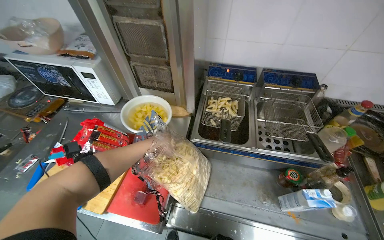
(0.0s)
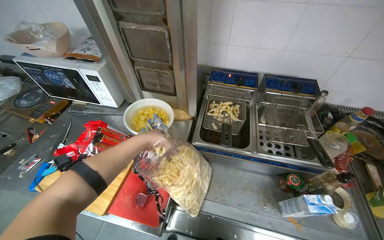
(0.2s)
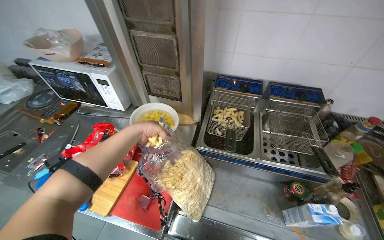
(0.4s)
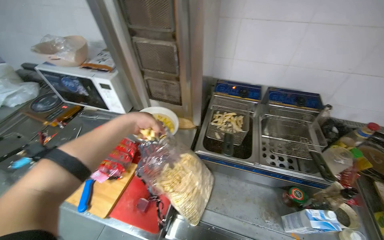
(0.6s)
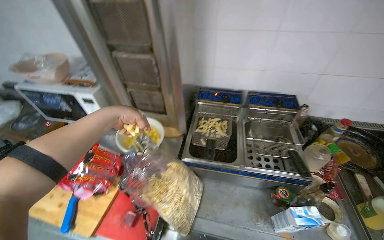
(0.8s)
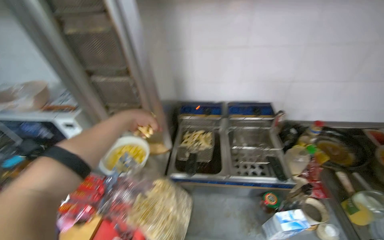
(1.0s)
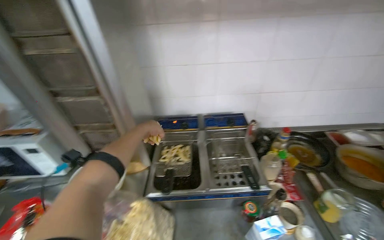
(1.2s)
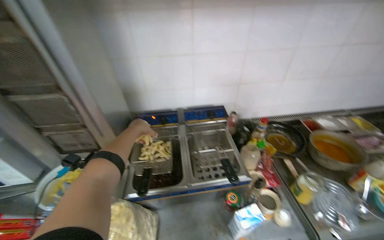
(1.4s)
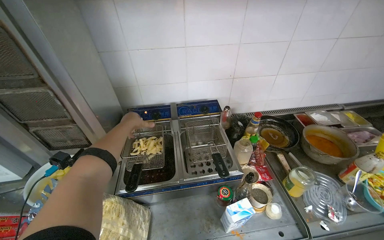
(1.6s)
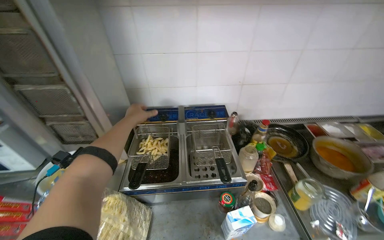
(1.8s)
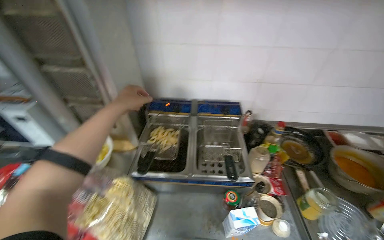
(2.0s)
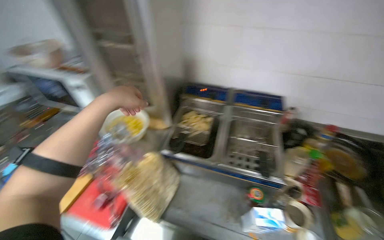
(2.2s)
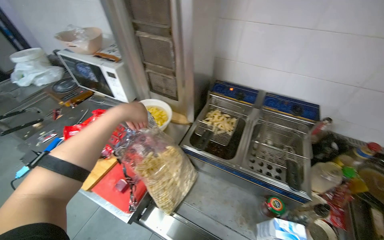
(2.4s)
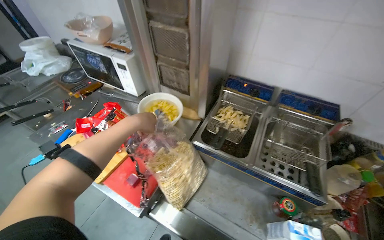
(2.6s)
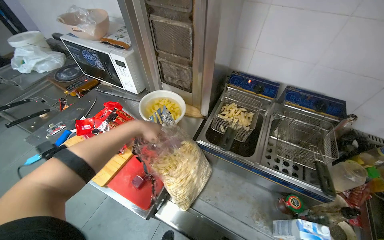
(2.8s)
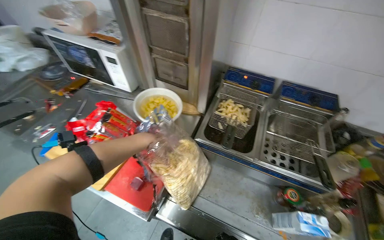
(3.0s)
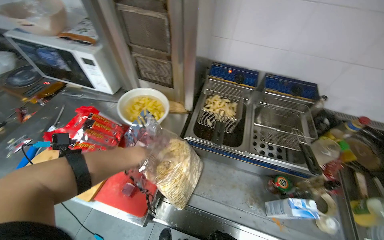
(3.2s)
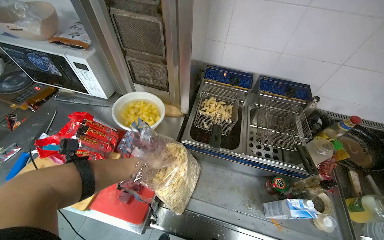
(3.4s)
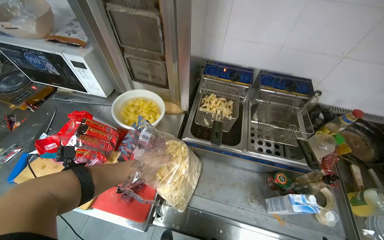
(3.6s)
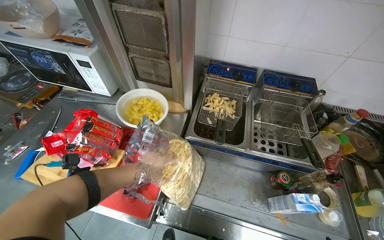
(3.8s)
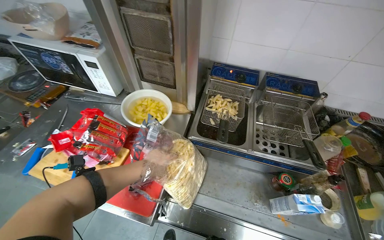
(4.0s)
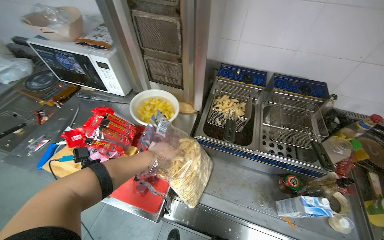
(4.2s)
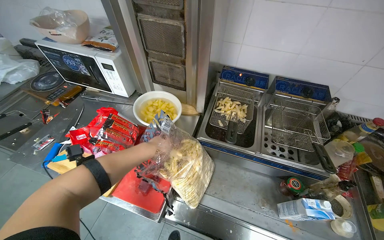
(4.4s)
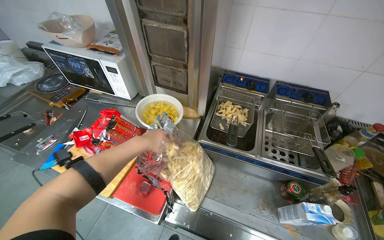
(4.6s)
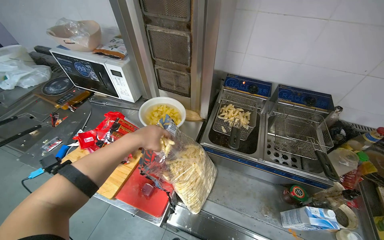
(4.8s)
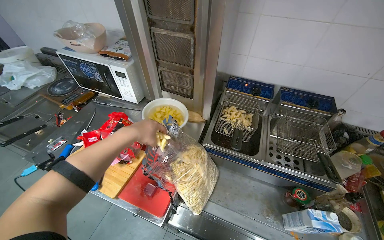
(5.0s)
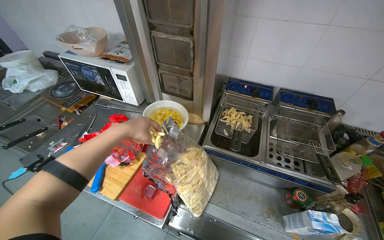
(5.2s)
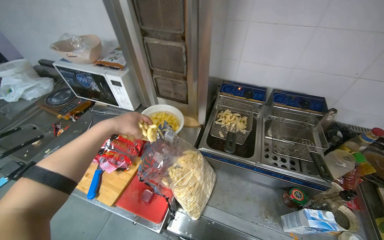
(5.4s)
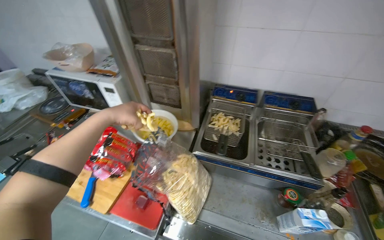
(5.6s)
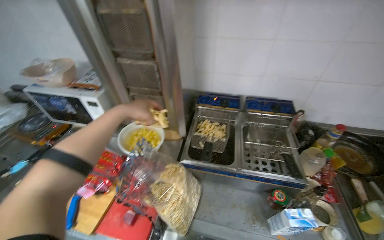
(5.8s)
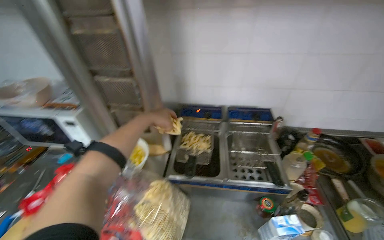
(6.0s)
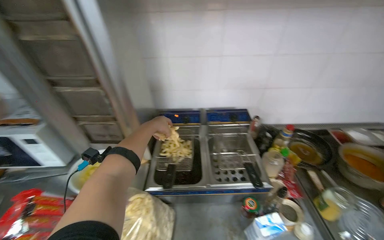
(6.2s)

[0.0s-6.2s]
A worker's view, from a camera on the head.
Job: cooking food.
The whole recording: Adding fries to deep fryer. The worker takes fries from a bag and places them into the deep fryer basket.
0.0s to 1.6s: The wearer's head swings some 20 degrees to the right. The view tilts about 15 degrees upward. The left hand heads up the picture, covering some 30 cm.
1.6s to 3.2s: The wearer's head swings about 25 degrees to the left. The camera pitches downward, by some 15 degrees.
4.6s to 6.2s: The head rotates about 20 degrees to the right. The wearer looks about 15 degrees further upward. The left hand heads up the picture, covering some 20 cm.

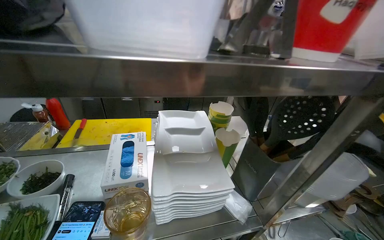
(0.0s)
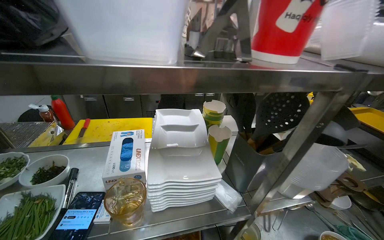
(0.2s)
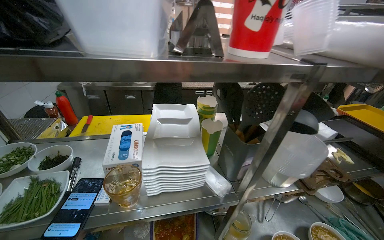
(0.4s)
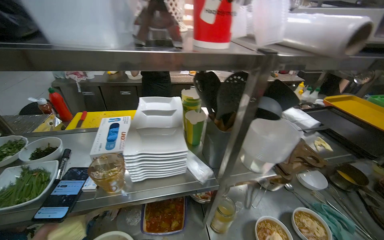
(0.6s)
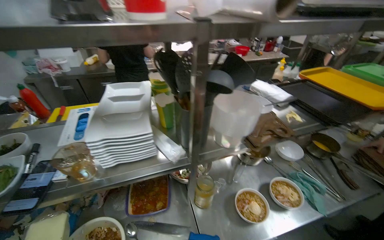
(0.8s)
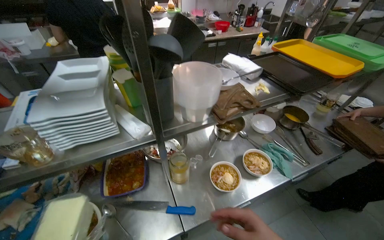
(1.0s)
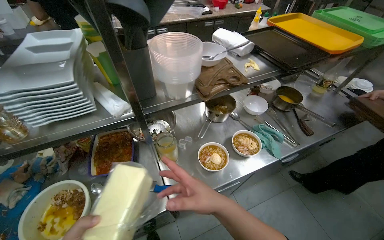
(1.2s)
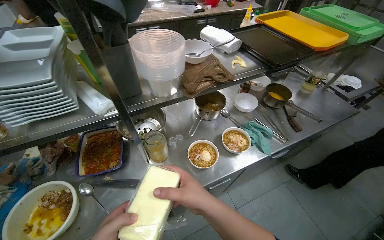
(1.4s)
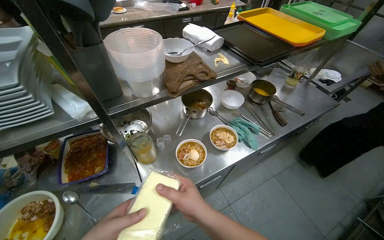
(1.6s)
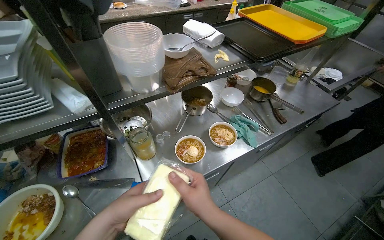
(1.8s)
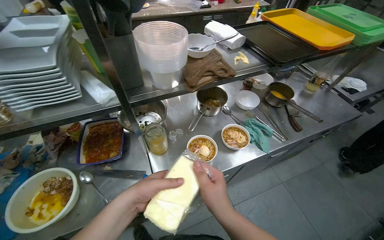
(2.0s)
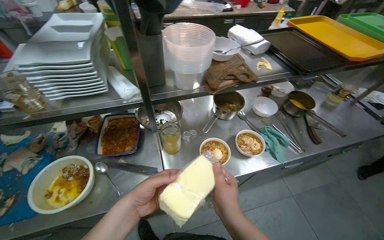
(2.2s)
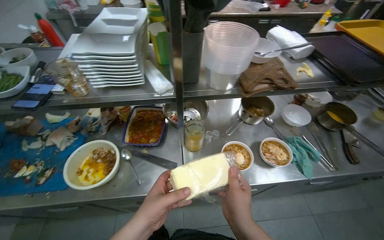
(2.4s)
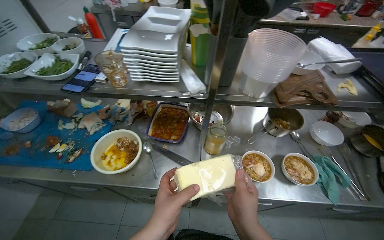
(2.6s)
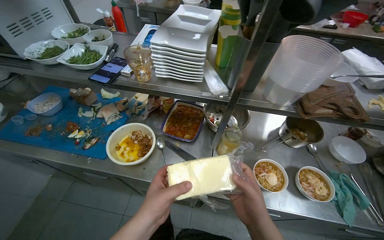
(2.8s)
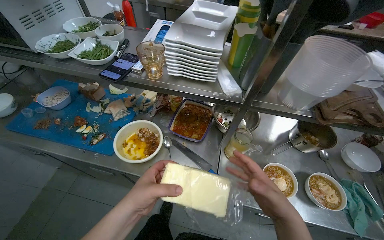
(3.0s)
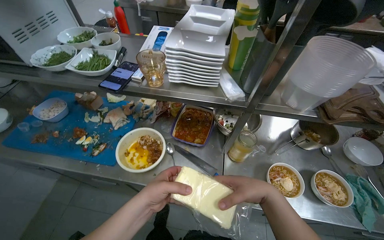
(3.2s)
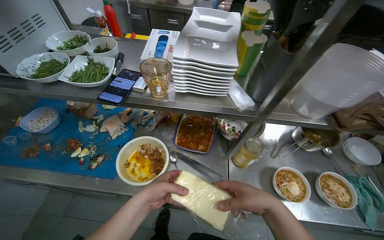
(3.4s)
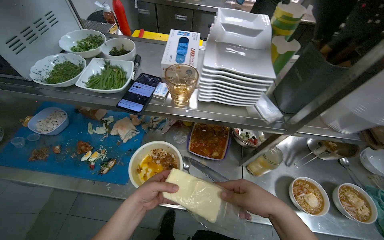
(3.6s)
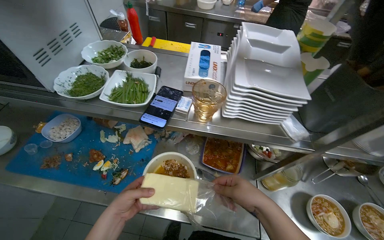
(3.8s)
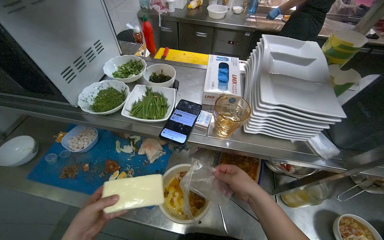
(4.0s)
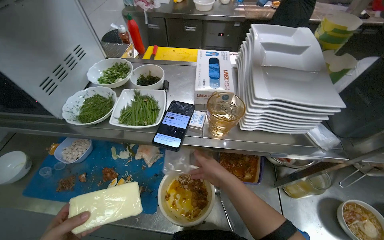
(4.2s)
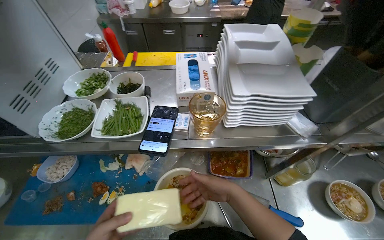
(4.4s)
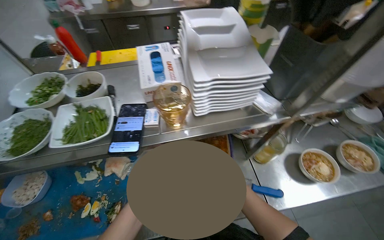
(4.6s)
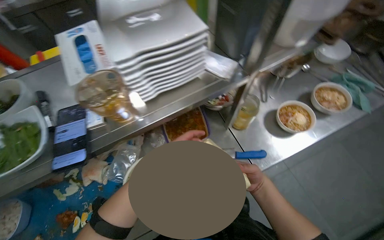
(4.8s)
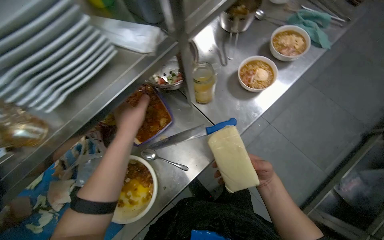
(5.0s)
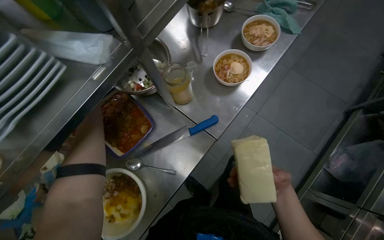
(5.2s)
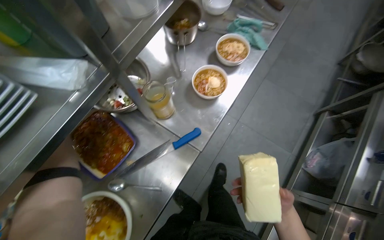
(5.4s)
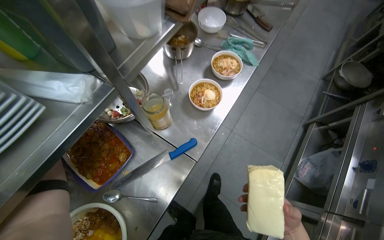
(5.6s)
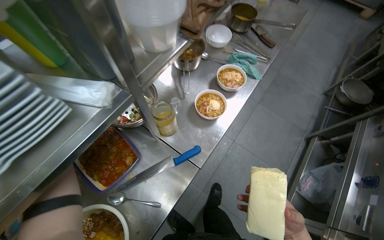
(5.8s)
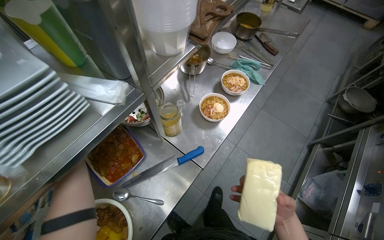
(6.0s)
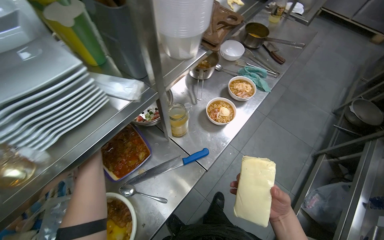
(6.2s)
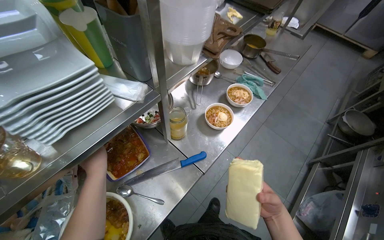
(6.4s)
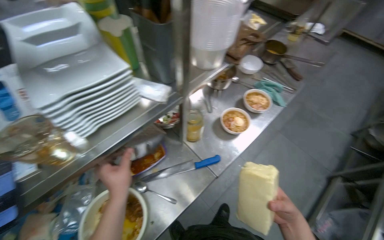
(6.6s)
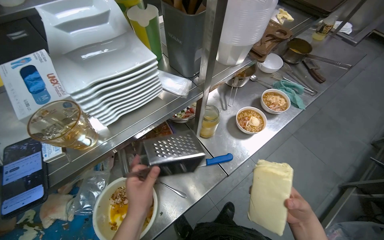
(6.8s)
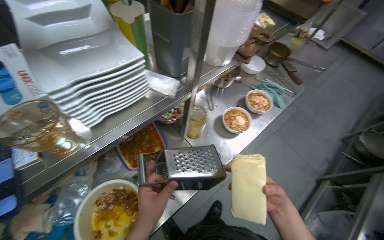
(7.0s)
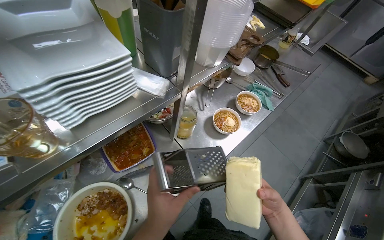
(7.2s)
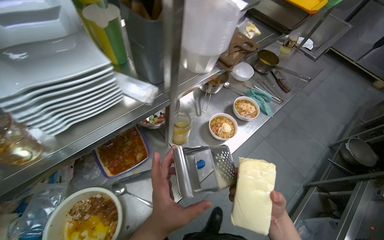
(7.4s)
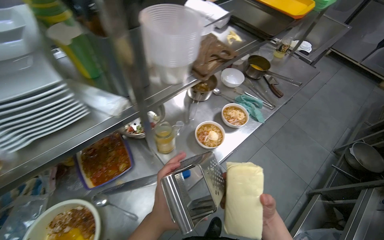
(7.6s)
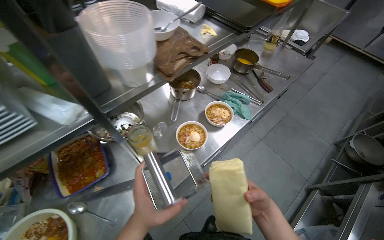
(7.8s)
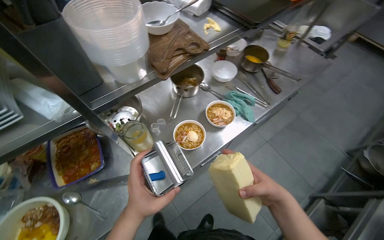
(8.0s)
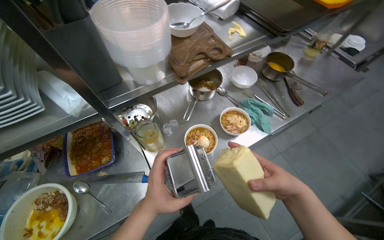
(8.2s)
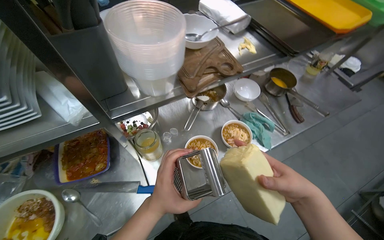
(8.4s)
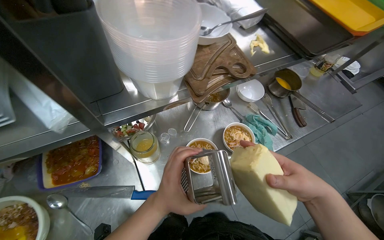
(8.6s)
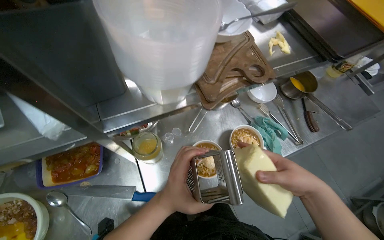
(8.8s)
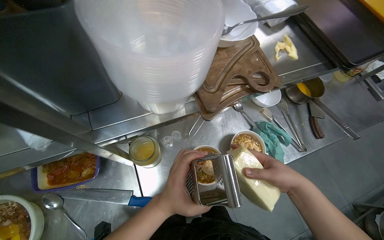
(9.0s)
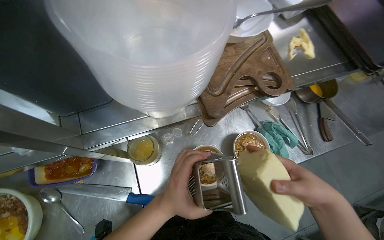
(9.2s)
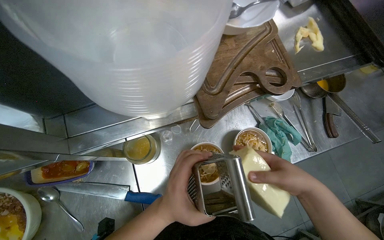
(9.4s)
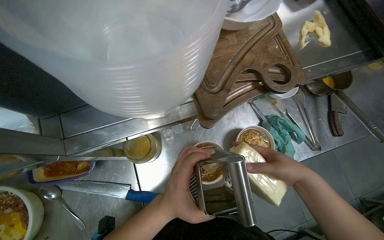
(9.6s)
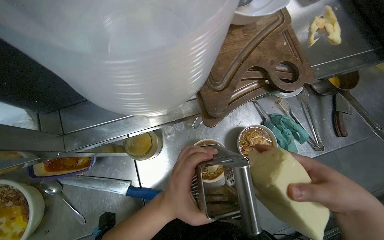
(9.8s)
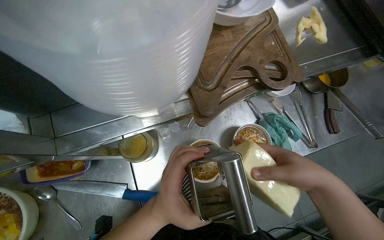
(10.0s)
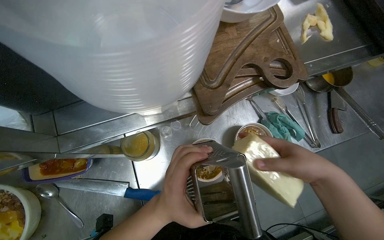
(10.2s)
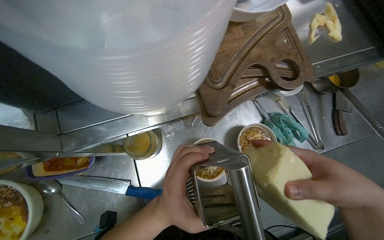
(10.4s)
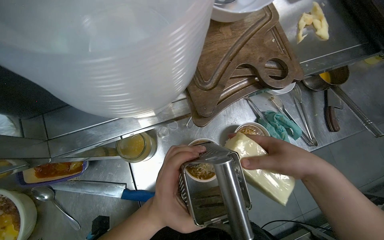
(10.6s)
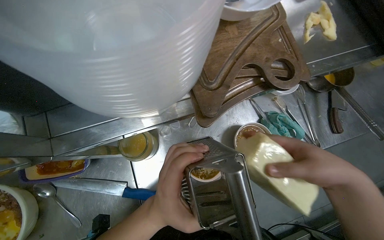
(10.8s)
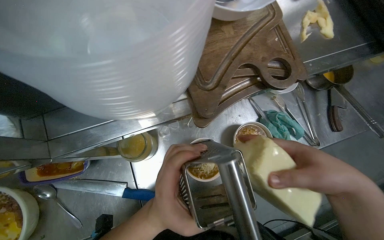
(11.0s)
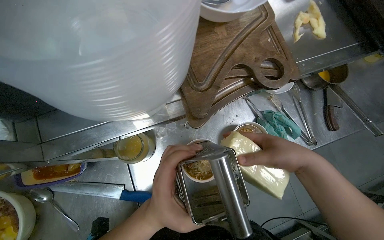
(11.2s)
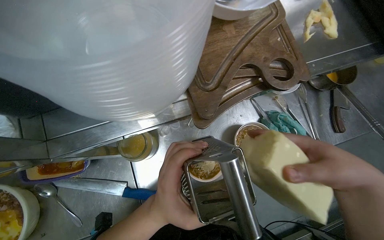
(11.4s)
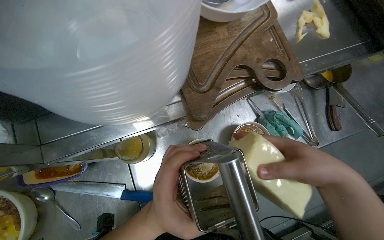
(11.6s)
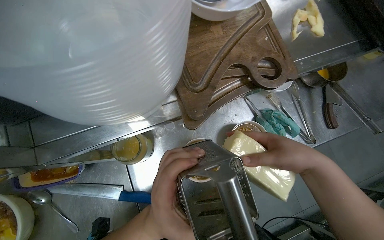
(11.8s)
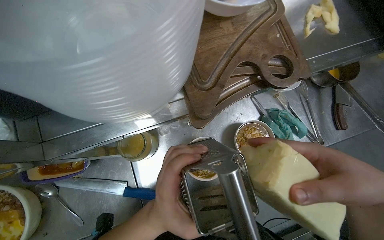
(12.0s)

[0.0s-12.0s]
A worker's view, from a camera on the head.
Job: preparing food.
The whole recording: Grating cheese into ramen bowls. The worker unwraps and grates cheese into the ramen bowls.
0.0s to 1.6s: The wearer moves to the right, approximately 40 cm. The view tilts approximately 20 degrees downward.
1.6s to 3.0s: The head turns to the left by about 40 degrees.
3.0s to 4.4s: The right hand shifts approximately 40 cm to the left and farther from the camera.
4.4s to 6.0s: The wearer looks roughly 55 degrees further to the right.
7.6s to 9.0s: The left hand shifts about 15 cm up the picture. Meanwhile the right hand moves up the picture, some 35 cm.
9.0s to 10.4s: The right hand moves nearer and farther over about 15 cm, changing direction 2 times.
10.4s to 12.0s: The right hand moves nearer and farther over roughly 10 cm, changing direction 3 times.

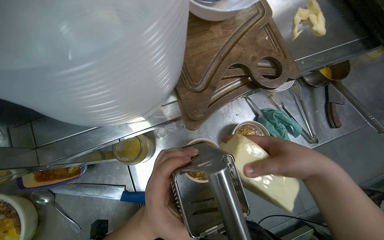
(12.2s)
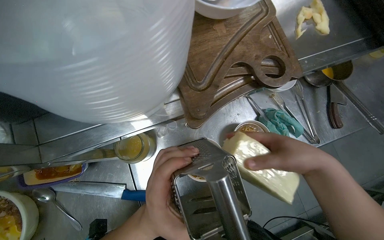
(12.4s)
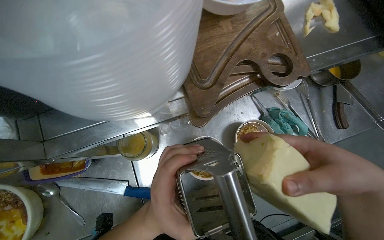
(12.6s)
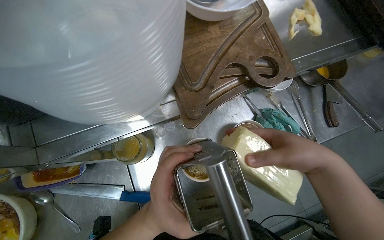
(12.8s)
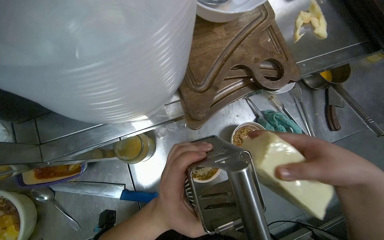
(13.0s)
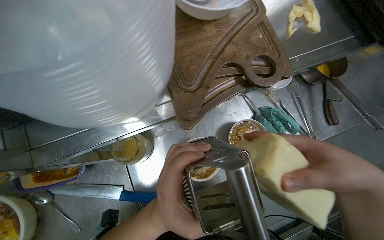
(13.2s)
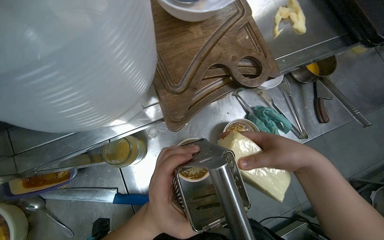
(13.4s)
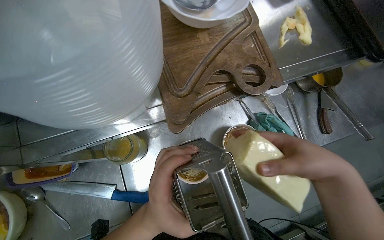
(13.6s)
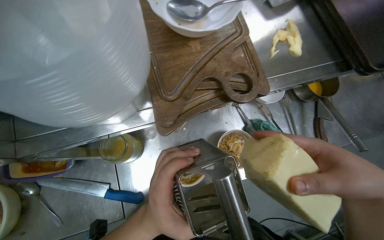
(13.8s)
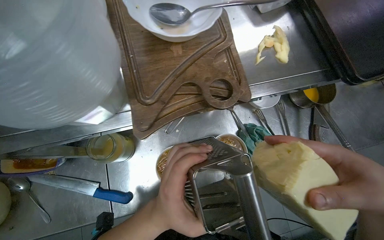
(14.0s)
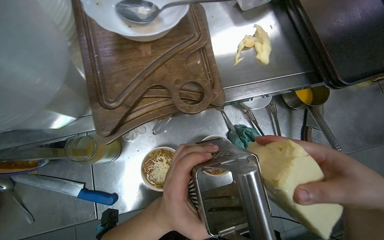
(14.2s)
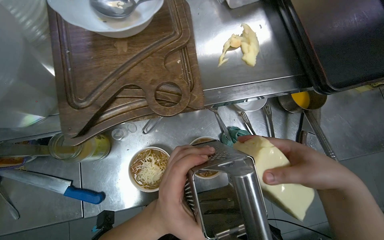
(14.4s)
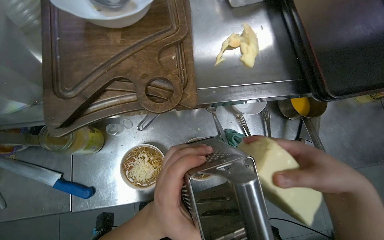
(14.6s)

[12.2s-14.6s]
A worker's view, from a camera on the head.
Job: preparing food.
The whole recording: Grating cheese into ramen bowls. The worker unwraps and grates cheese into the ramen bowls.
12.2s to 13.4s: The right hand swings nearer and farther, roughly 10 cm each way, with 3 reversals.
